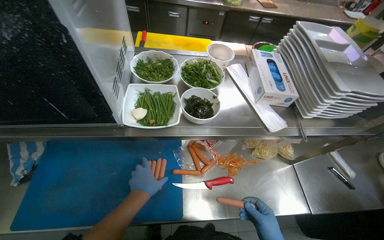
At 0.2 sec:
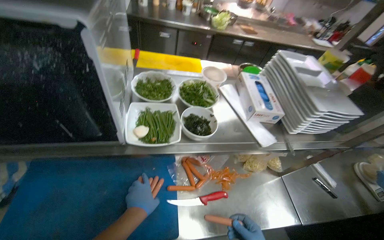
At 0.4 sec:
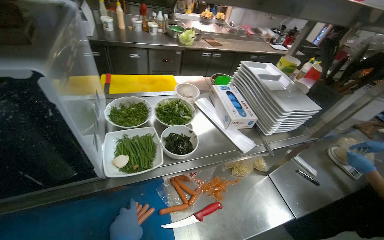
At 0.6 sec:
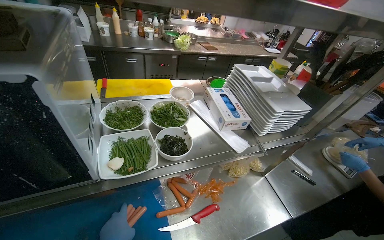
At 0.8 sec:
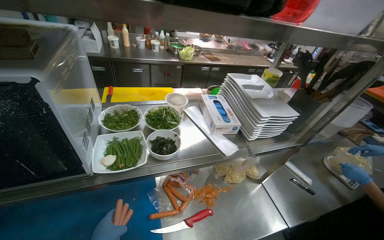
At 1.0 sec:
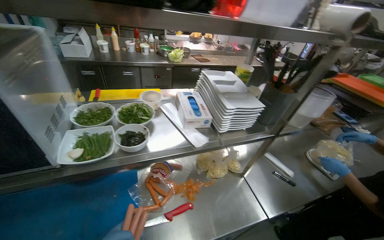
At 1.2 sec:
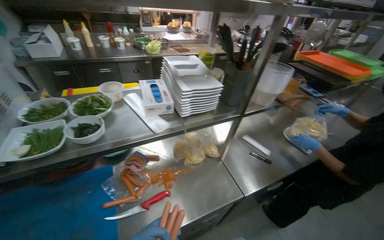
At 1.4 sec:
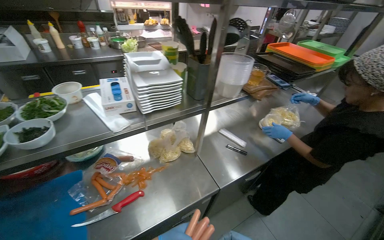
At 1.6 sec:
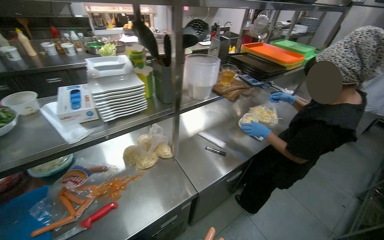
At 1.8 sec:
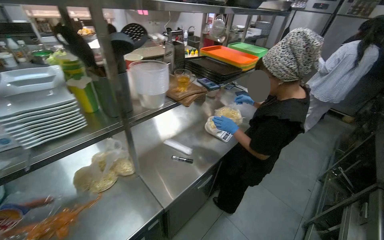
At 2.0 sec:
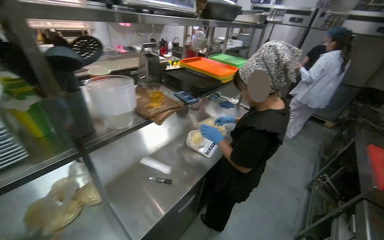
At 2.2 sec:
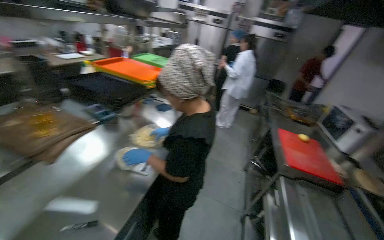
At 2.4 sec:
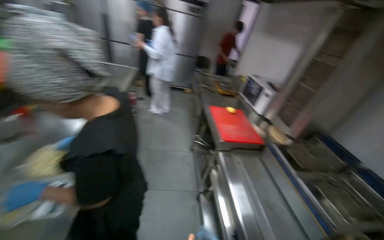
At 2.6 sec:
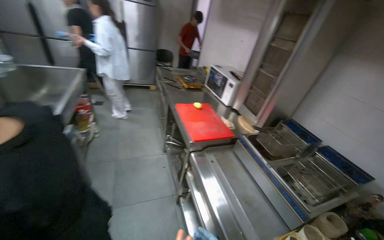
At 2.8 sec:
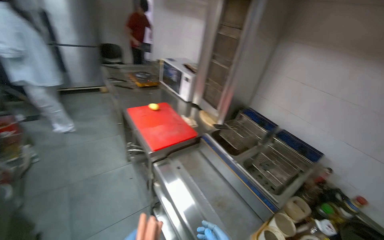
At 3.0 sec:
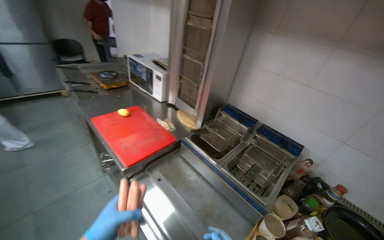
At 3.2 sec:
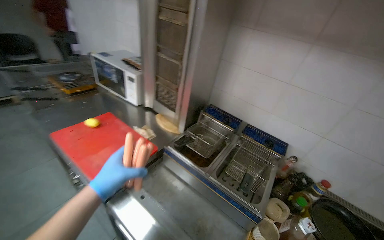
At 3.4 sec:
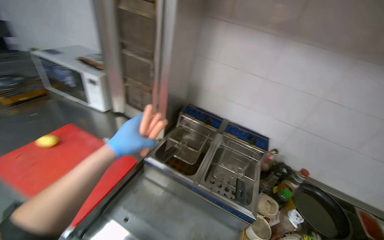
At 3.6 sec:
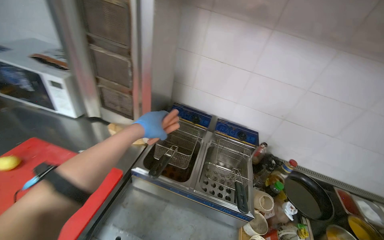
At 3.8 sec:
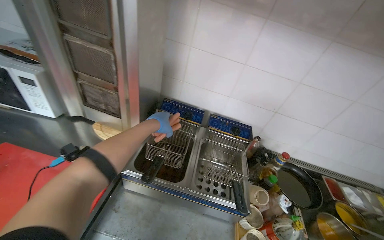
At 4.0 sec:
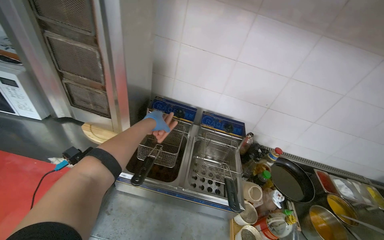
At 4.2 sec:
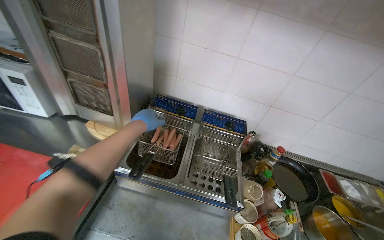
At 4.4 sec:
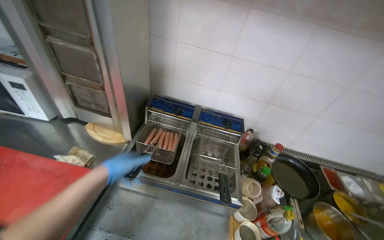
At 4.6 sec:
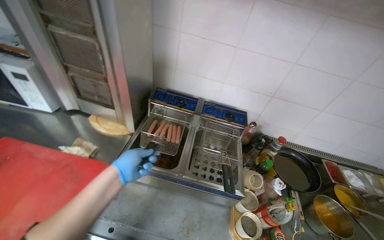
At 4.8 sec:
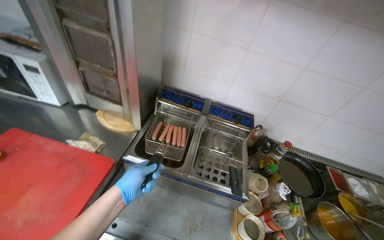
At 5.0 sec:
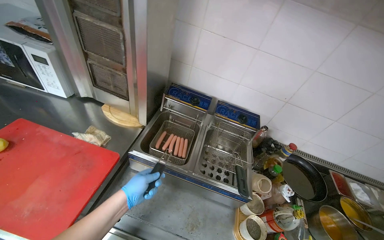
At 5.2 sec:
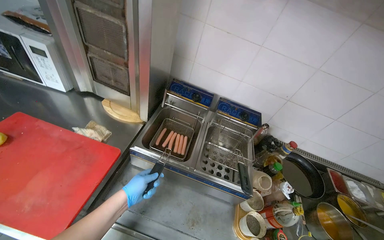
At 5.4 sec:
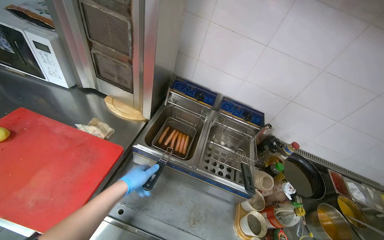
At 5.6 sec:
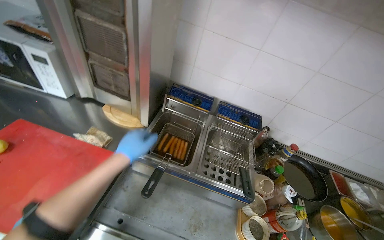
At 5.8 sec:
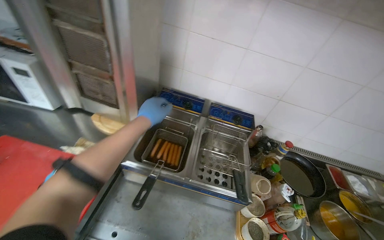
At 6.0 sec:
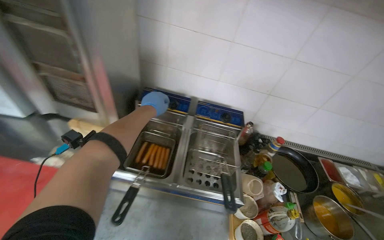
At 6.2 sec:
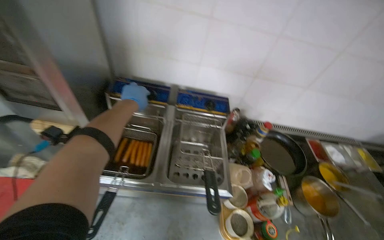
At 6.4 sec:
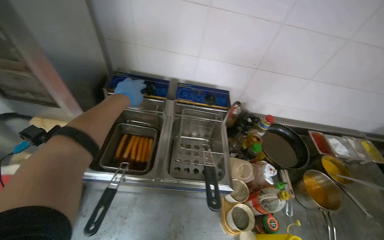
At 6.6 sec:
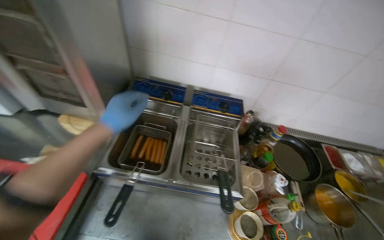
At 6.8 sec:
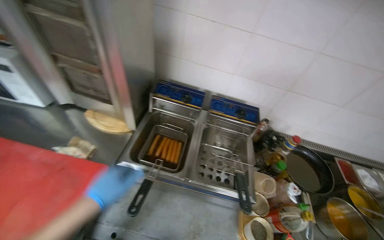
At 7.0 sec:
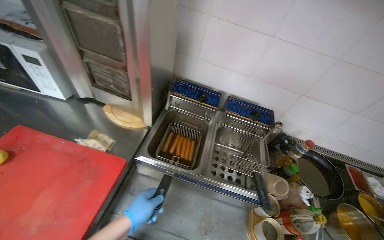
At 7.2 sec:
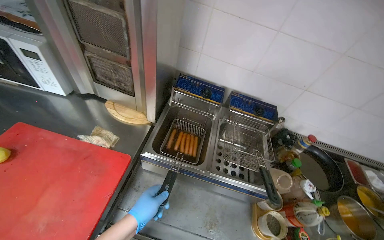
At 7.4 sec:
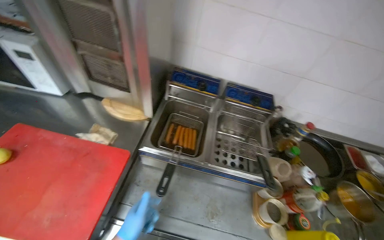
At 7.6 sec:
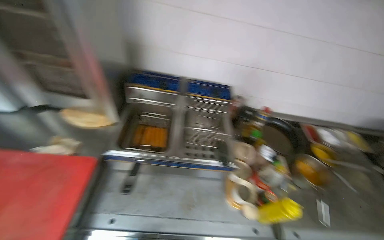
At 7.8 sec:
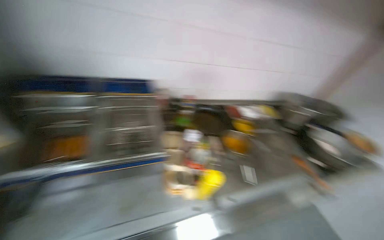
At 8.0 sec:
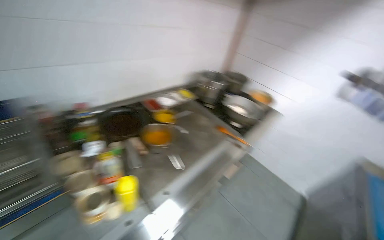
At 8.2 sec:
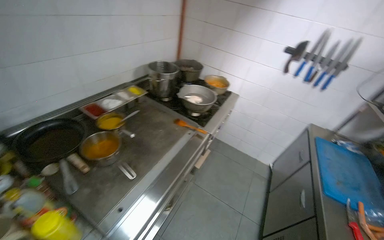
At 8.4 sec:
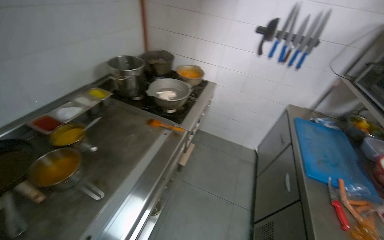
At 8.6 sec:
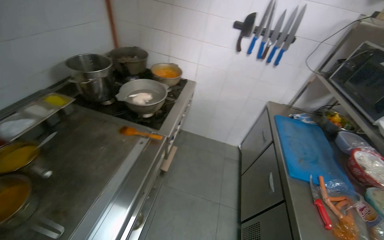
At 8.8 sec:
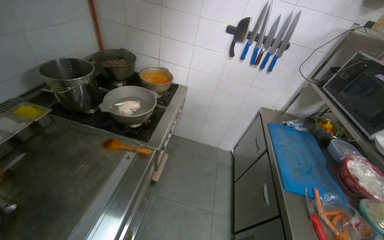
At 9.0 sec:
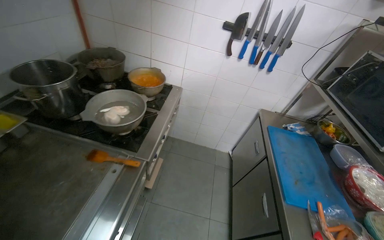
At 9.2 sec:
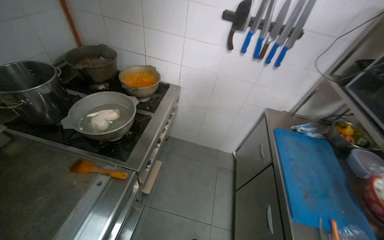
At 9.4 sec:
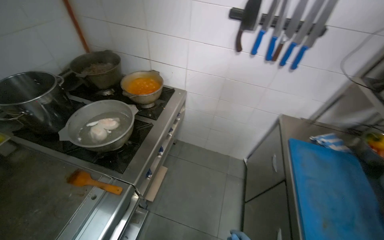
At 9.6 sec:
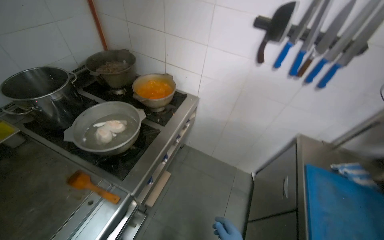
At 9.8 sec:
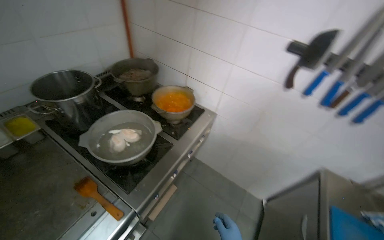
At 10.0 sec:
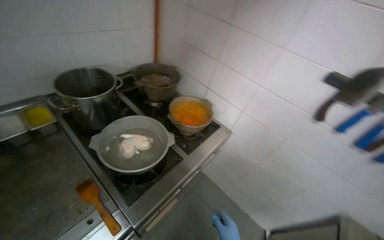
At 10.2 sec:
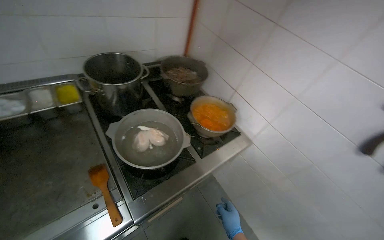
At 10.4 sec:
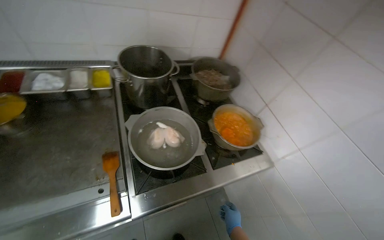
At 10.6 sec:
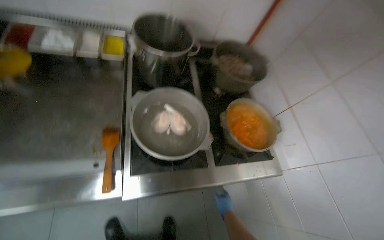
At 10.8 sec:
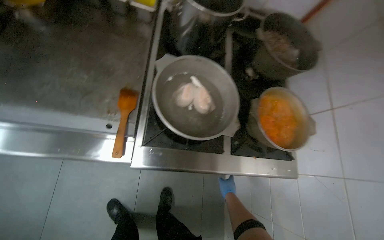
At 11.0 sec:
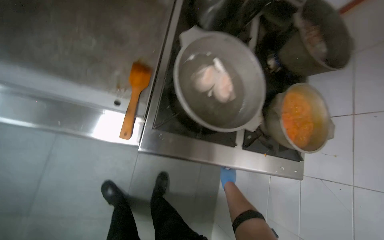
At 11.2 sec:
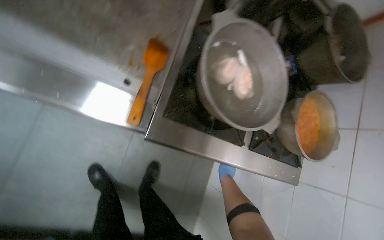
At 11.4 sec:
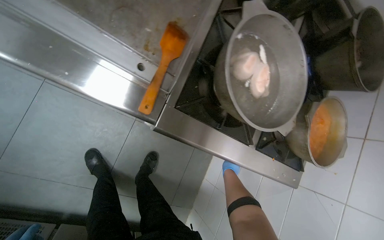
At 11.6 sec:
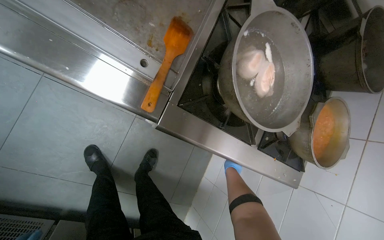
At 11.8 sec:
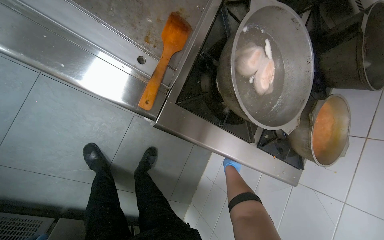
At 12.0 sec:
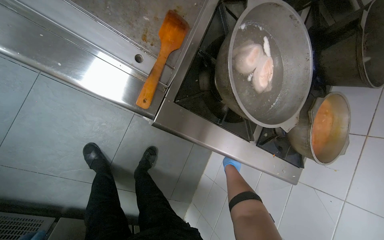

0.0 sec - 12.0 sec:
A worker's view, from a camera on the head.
Job: preparing food.
The whole recording: Placing sausages in oil for cooking. The worker places the sausages into oil for cooking and managing meal temperature.
0.0 sec - 1.6 sec: The camera travels to the right, approximately 50 cm. The wearer looks roughly 30 degrees further to the right. The view tilts about 15 degrees upward.
1.6 sec - 3.0 sec: The camera travels roughly 90 cm. The wearer looks approximately 100 degrees further to the right.
3.0 sec - 4.4 sec: The wearer looks approximately 35 degrees further to the right. The camera pitches downward, by some 10 degrees.
4.4 sec - 6.0 sec: The left hand moves farther from the camera, up the picture and to the right, some 30 cm.
7.6 sec - 9.0 sec: The wearer moves about 1 m. The head rotates some 80 degrees to the right. The wearer looks about 15 degrees further downward.
9.0 sec - 10.4 sec: The camera travels roughly 50 cm. The head turns to the left by some 60 degrees.
10.4 sec - 12.0 sec: The camera pitches downward, by roughly 25 degrees. The scene turns roughly 45 degrees clockwise in the picture.

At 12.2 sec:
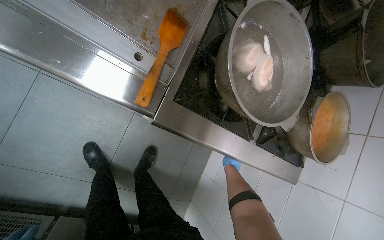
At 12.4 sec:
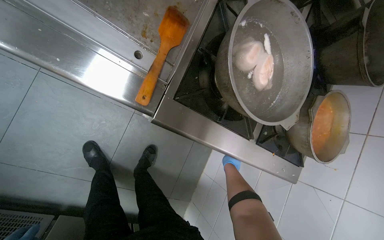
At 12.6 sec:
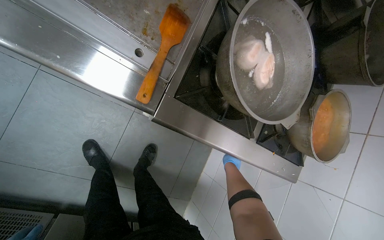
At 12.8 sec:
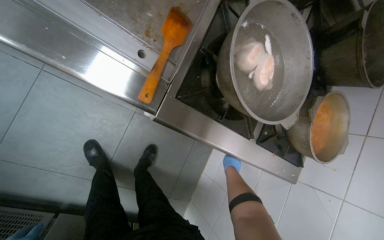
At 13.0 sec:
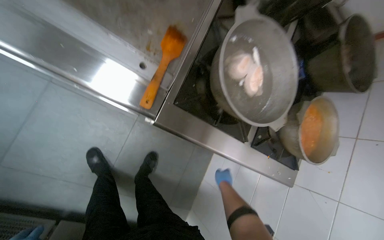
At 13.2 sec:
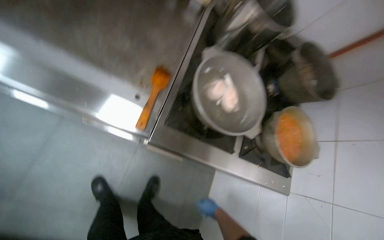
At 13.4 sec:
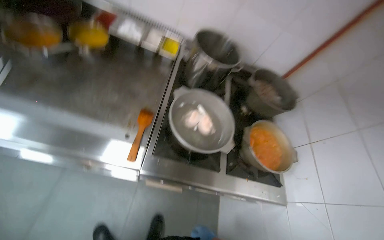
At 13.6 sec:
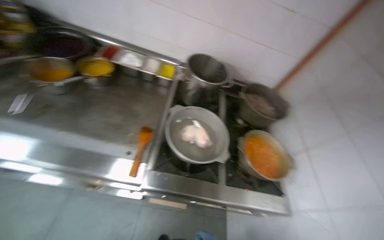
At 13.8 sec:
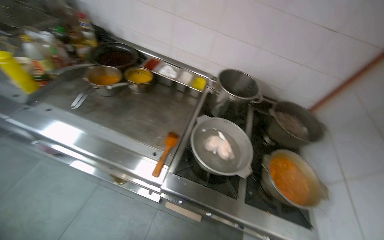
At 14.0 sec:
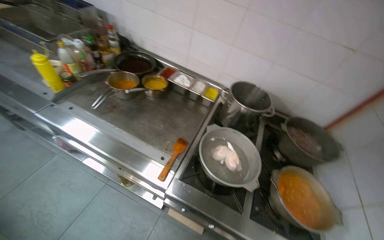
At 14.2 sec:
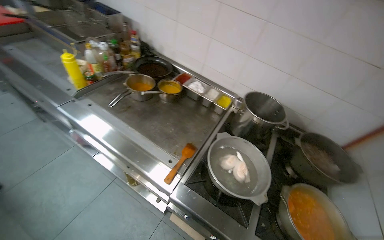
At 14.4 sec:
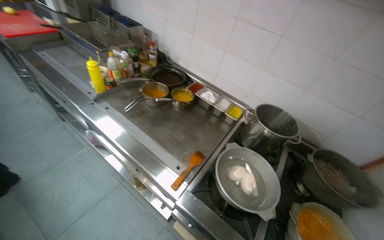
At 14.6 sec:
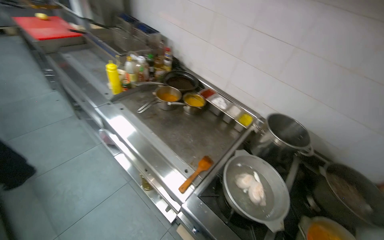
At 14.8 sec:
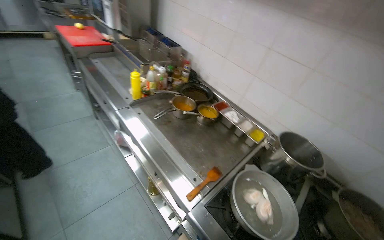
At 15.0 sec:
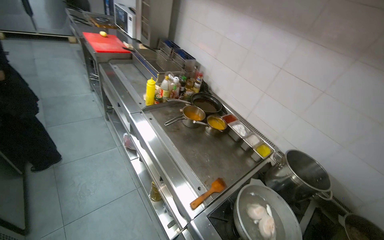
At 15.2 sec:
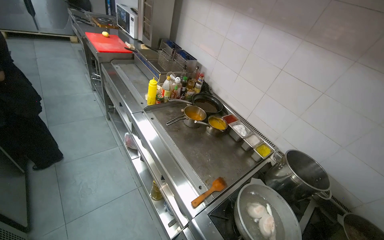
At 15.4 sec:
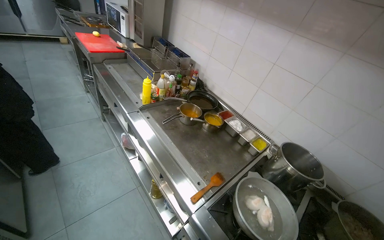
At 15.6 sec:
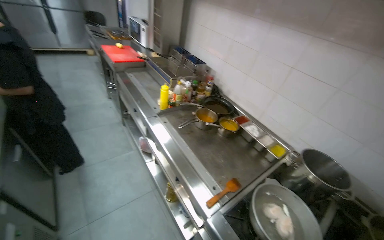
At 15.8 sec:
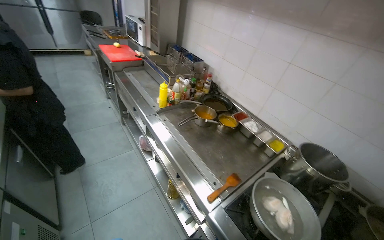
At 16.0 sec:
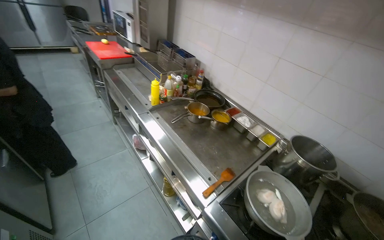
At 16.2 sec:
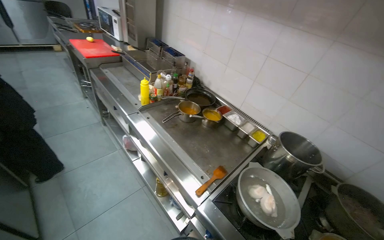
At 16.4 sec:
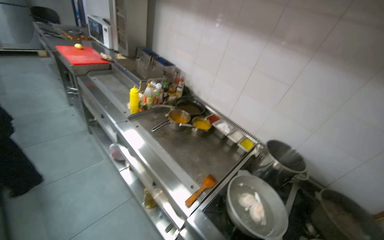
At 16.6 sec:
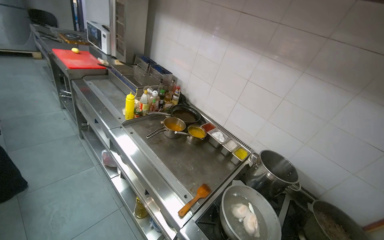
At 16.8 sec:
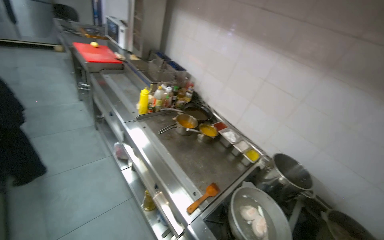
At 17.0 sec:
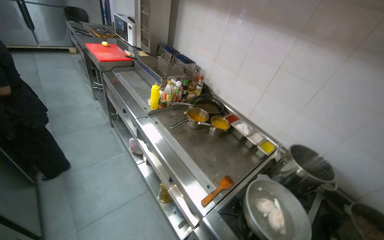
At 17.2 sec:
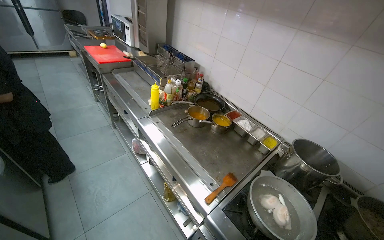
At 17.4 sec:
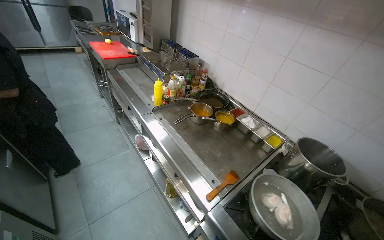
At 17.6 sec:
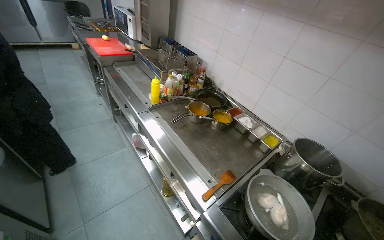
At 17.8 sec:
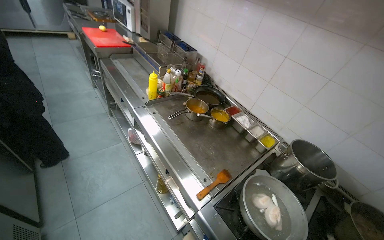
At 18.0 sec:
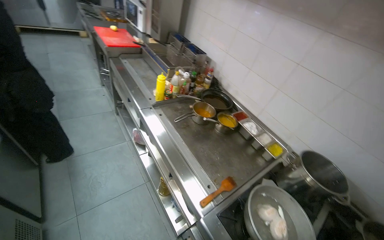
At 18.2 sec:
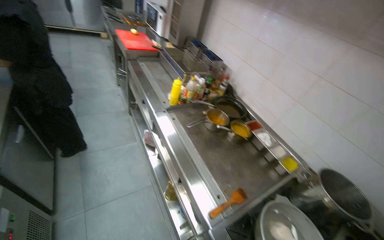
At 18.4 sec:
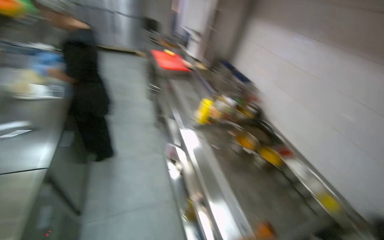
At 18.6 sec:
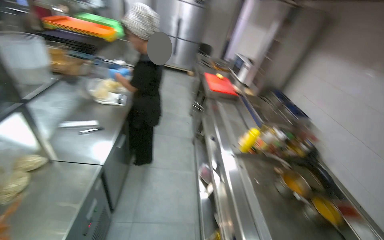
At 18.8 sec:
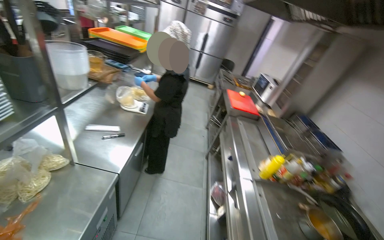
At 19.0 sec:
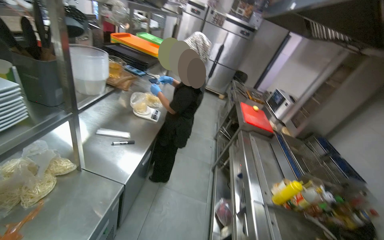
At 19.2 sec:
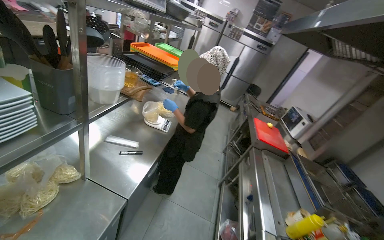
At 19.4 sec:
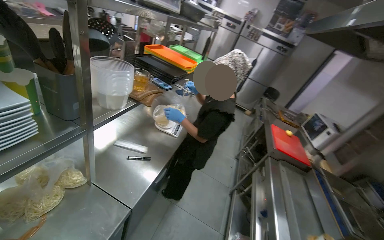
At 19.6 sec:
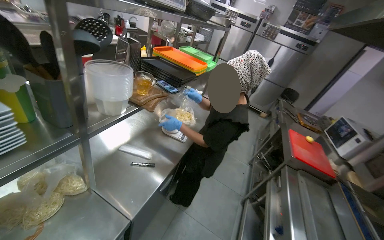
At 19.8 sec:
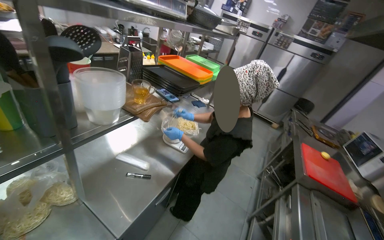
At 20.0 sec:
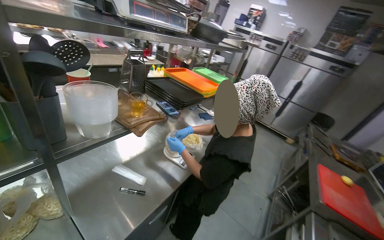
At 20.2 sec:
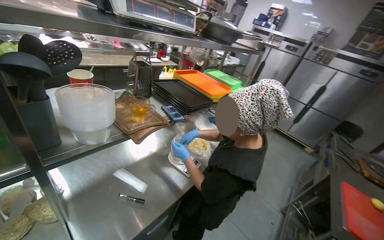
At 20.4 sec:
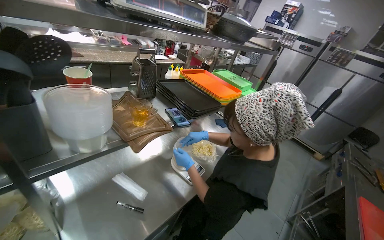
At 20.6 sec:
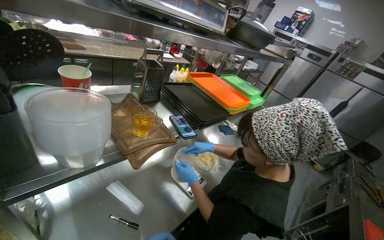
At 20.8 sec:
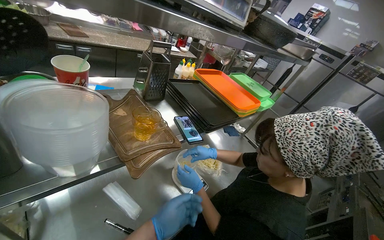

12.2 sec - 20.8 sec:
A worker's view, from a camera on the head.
Job: preparing food.
The whole recording: Placing sausages in oil for cooking. The worker places the sausages into oil for cooking and managing meal temperature.
12.2 sec - 13.6 sec: The view tips upward by approximately 35 degrees.
13.6 sec - 15.0 sec: The wearer looks approximately 45 degrees further to the left. The camera pitches upward, by roughly 25 degrees.
18.0 sec - 19.4 sec: The wearer moves some 50 cm. The wearer's head swings roughly 55 degrees to the left. The wearer looks some 25 degrees further upward.
19.4 sec - 20.8 sec: The head travels about 50 cm. The wearer looks about 30 degrees further to the left.
